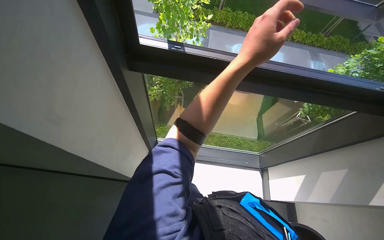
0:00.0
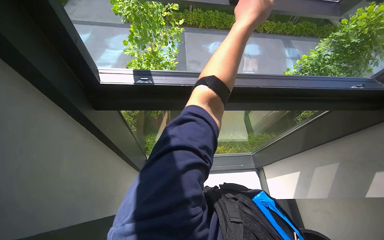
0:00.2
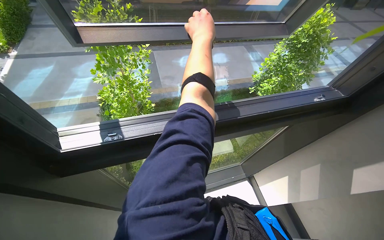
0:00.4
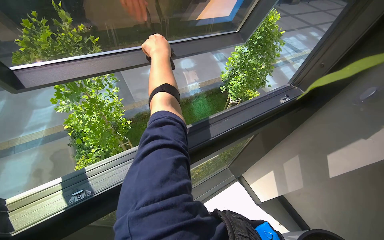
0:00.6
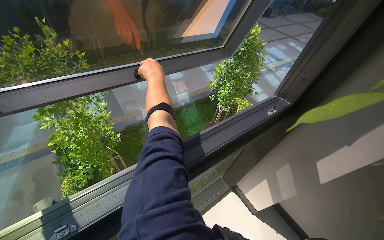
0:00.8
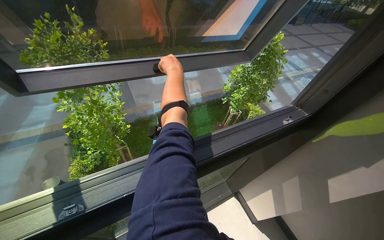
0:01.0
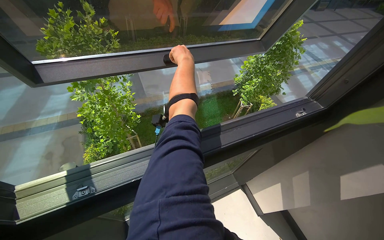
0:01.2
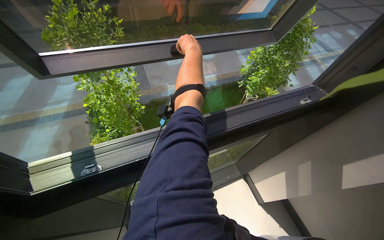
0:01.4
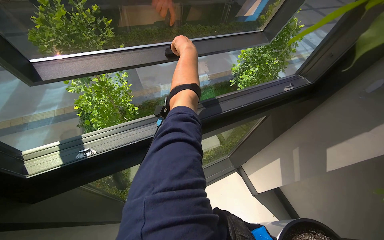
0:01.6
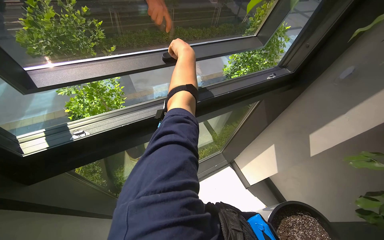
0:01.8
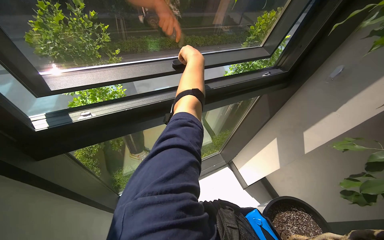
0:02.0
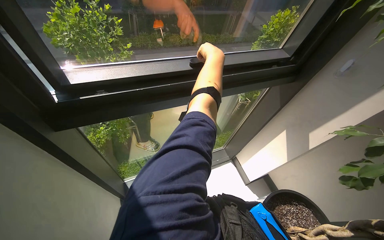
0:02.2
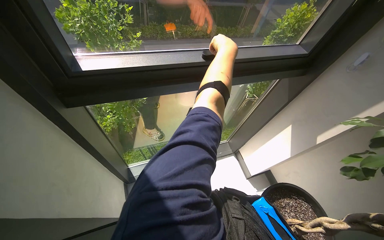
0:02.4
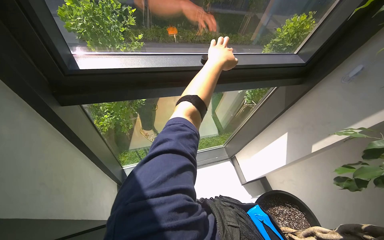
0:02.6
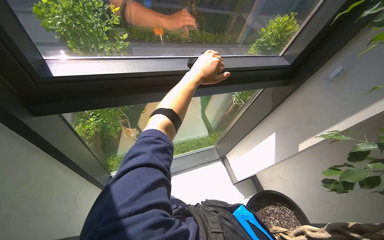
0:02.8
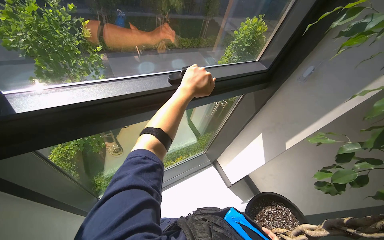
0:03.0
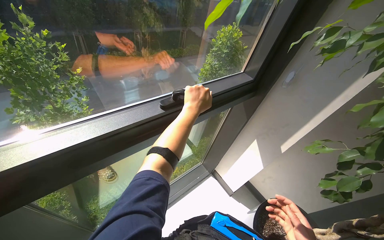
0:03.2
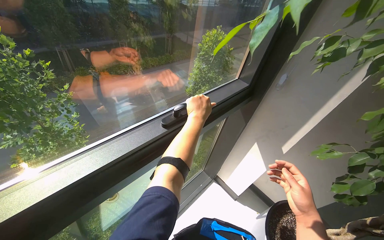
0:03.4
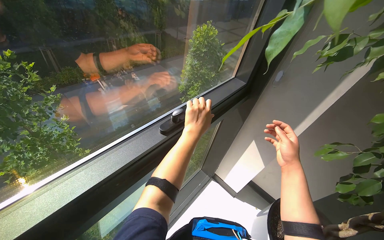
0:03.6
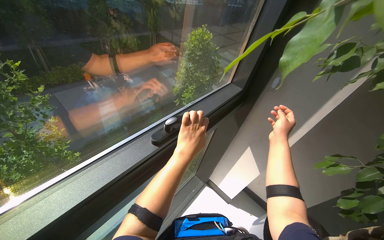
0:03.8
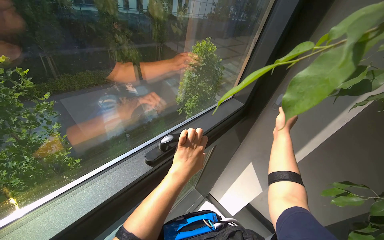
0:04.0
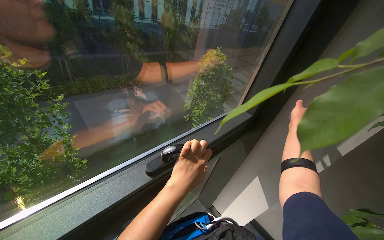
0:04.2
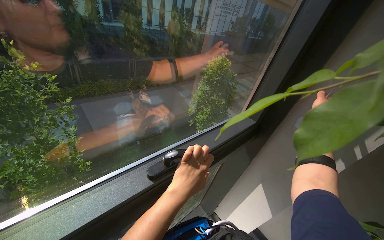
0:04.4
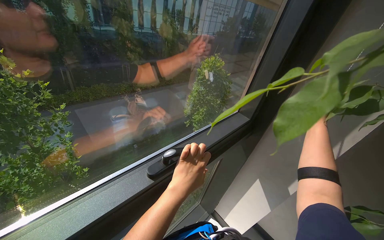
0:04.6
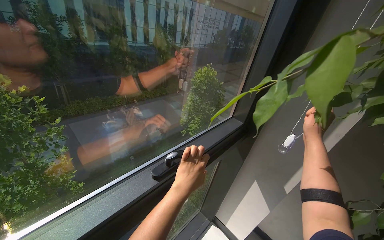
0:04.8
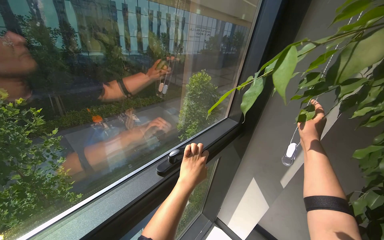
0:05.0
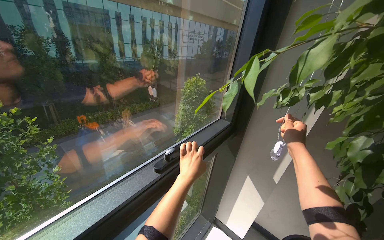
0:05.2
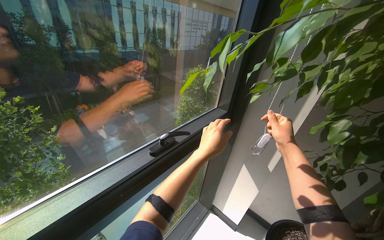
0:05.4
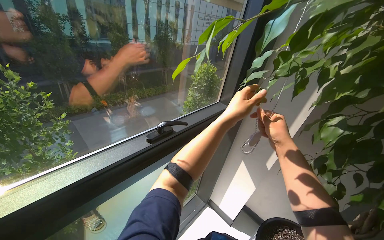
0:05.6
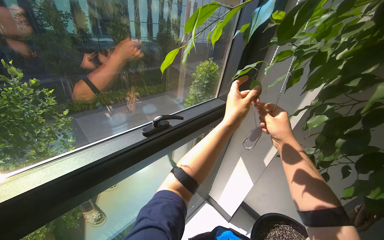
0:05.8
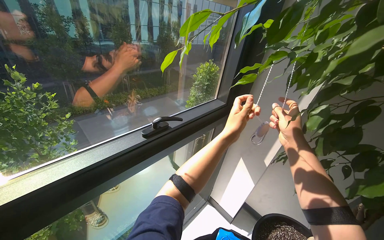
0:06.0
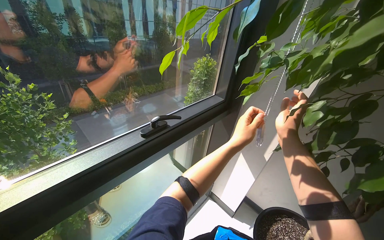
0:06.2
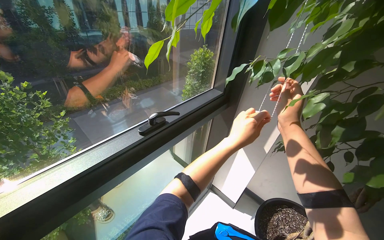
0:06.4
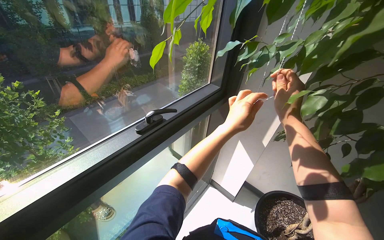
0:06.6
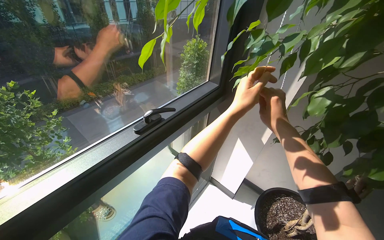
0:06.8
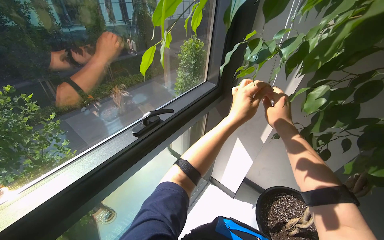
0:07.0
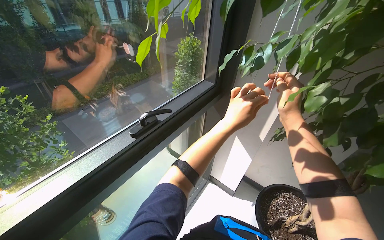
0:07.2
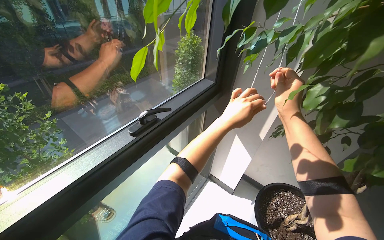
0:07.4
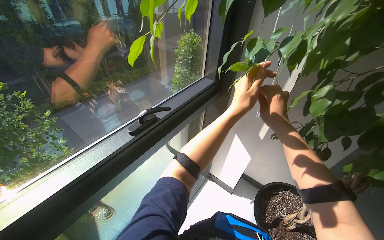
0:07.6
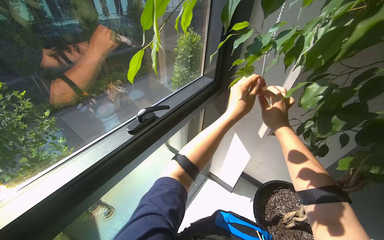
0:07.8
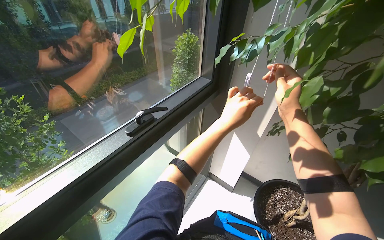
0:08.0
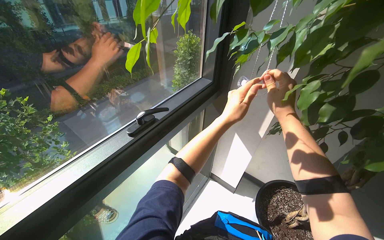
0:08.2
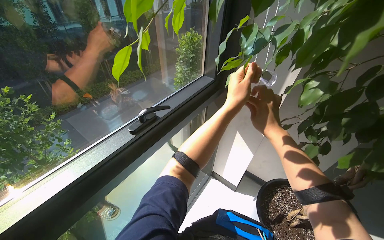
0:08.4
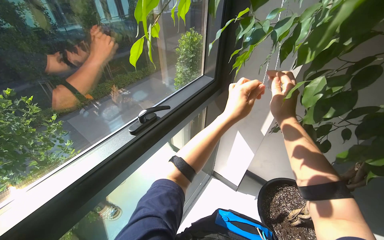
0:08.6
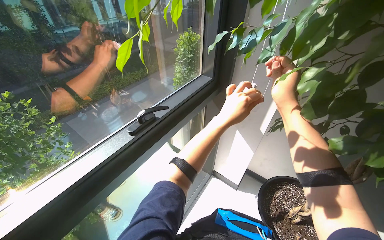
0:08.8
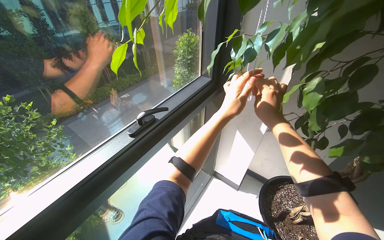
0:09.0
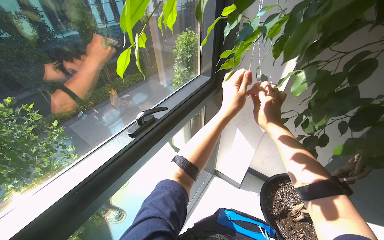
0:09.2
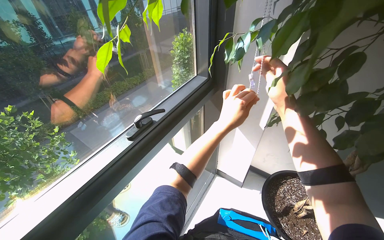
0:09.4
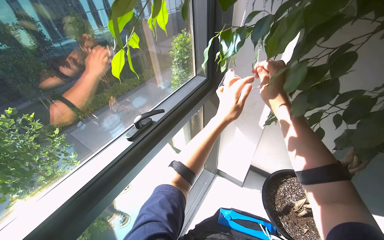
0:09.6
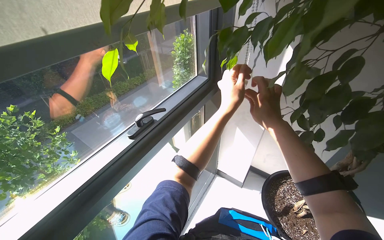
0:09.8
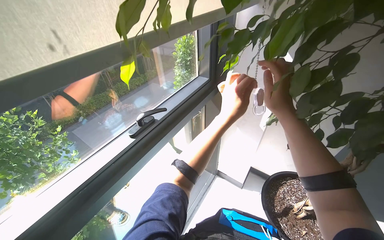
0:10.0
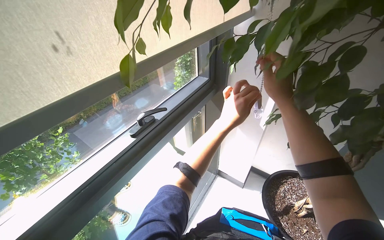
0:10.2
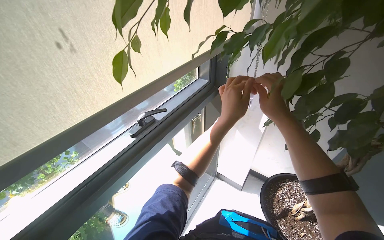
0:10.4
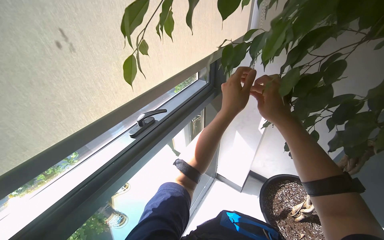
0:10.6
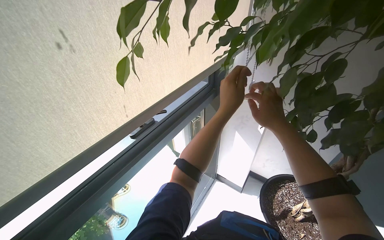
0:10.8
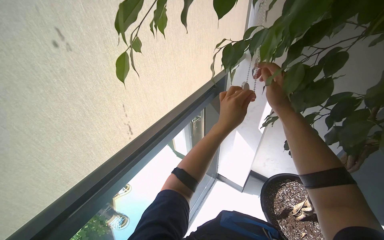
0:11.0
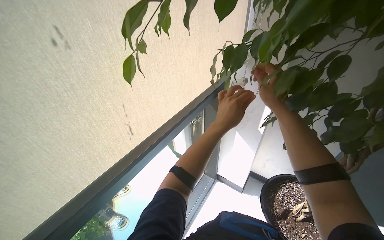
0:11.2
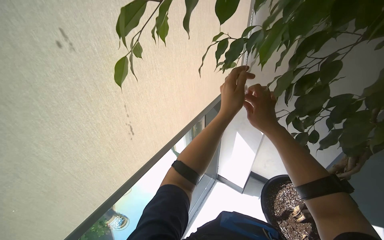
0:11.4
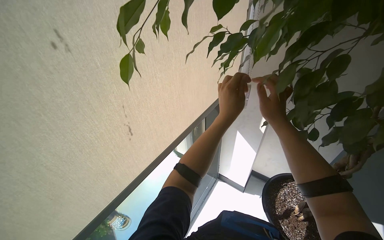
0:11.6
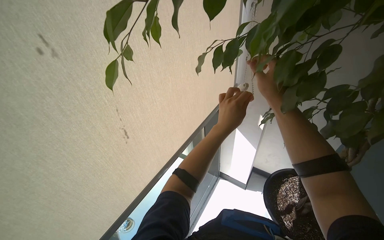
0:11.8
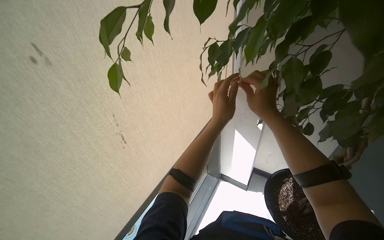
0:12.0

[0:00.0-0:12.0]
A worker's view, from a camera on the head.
Job: organizing items.
The whole recording: Adjusting window and blinds. The worker adjusts the window blinds and closes a window.
0:00.0 to 0:01.6: The head rotates approximately 30 degrees to the right.
0:01.6 to 0:03.0: The left hand travels down the picture and nearer to the camera by approximately 35 cm.
0:04.4 to 0:06.0: The left hand is displaced to the right by approximately 20 cm.
0:06.0 to 0:07.6: The right hand goes approximately 10 cm farther from the camera.
0:07.6 to 0:09.0: The right hand goes nearer and farther, approximately 10 cm each way, reversing 3 times.
0:09.0 to 0:12.0: The hands make small movements and keep their place.

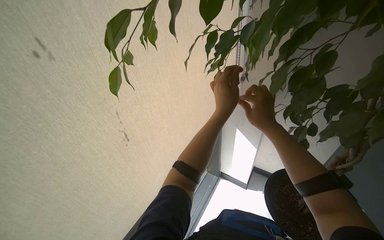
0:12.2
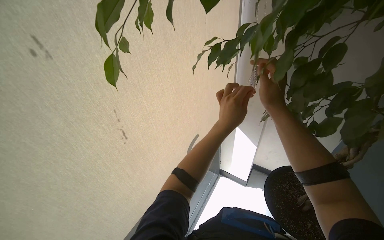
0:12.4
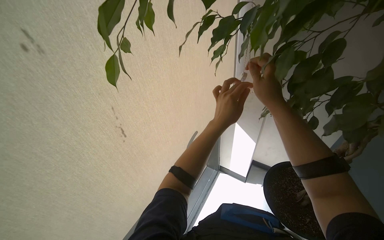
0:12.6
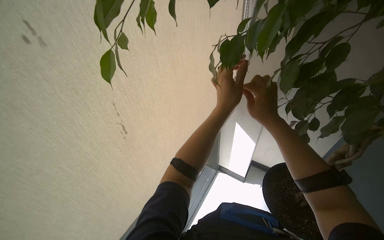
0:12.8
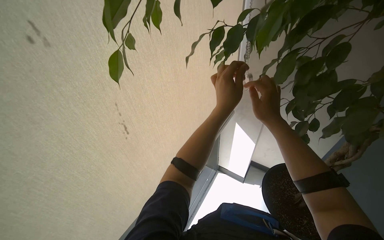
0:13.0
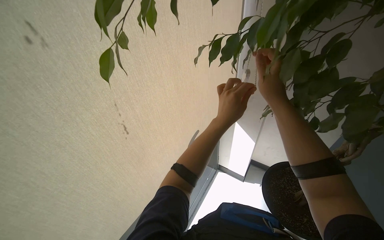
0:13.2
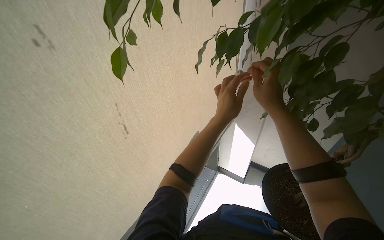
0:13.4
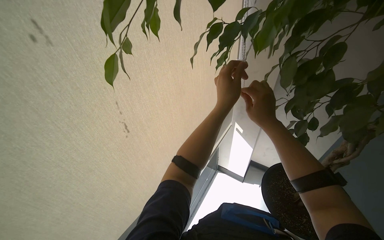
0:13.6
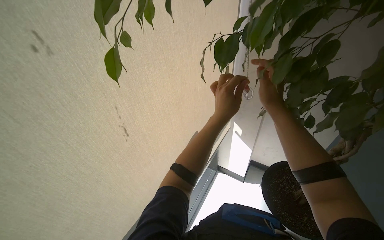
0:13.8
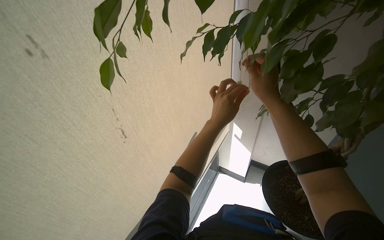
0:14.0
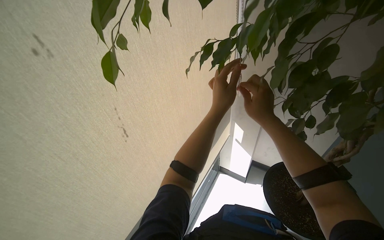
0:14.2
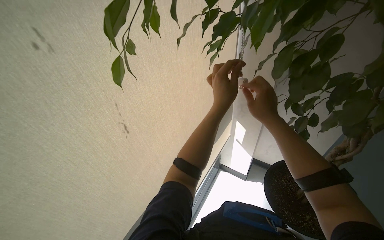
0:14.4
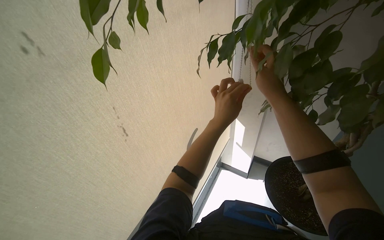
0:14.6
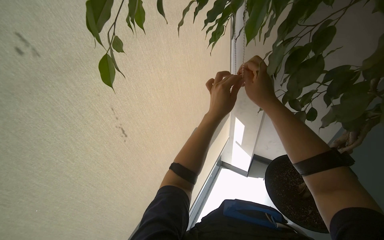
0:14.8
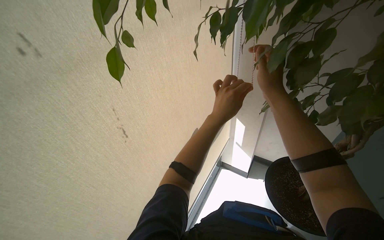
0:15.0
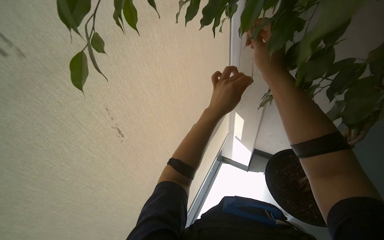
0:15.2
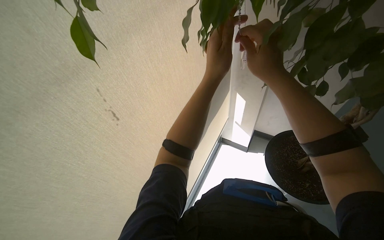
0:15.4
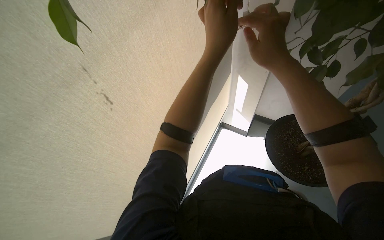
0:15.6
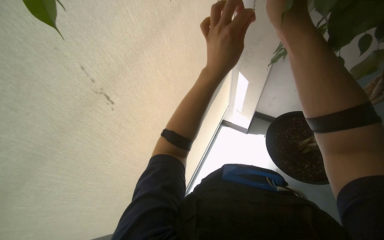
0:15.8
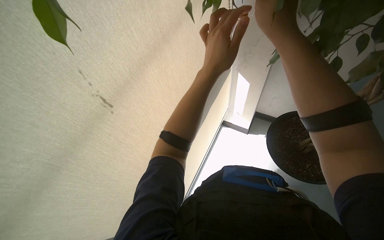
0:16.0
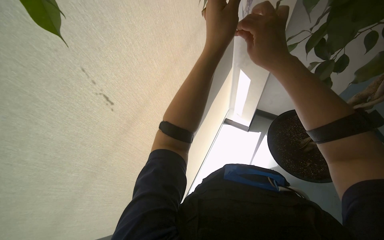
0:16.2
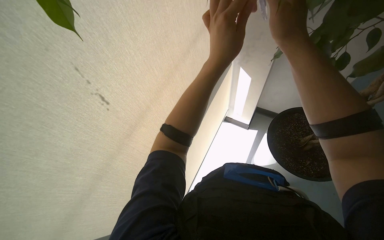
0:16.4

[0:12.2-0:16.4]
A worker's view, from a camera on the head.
Job: organizing items.
The whole recording: Adjusting window and blinds. The worker adjusts the window blinds and closes a window.
0:12.2 to 0:13.6: The hands make small movements and keep their place.
0:13.6 to 0:15.0: The right hand goes nearer and farther, roughly 10 cm each way, reversing 2 times.
0:15.0 to 0:16.4: The camera pitches downward, by about 15 degrees.

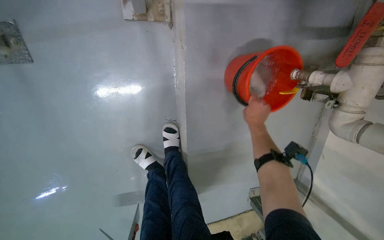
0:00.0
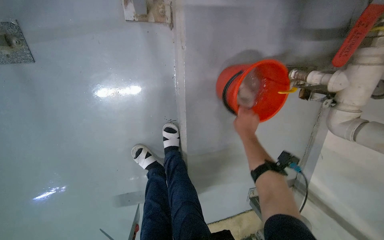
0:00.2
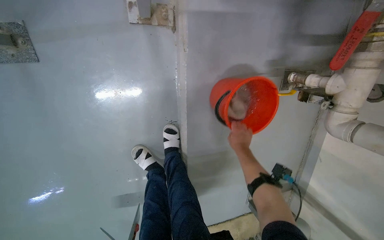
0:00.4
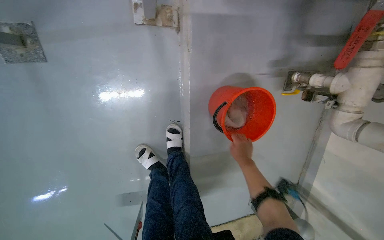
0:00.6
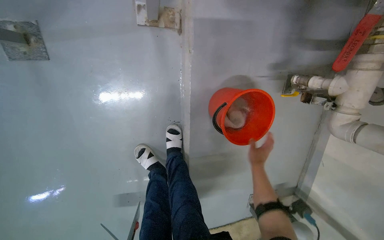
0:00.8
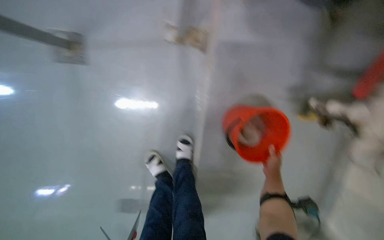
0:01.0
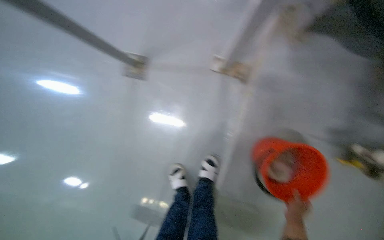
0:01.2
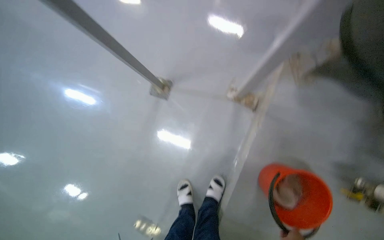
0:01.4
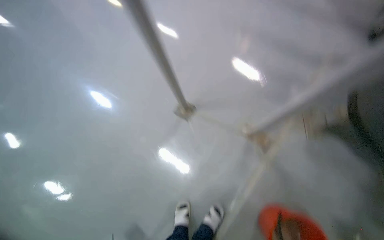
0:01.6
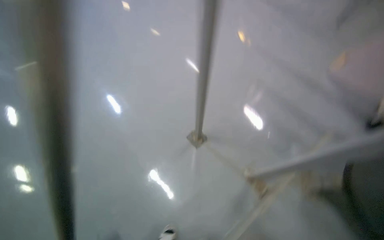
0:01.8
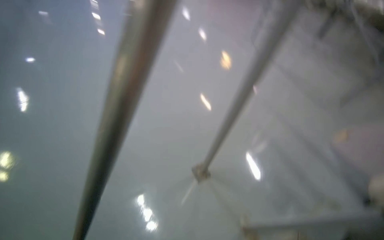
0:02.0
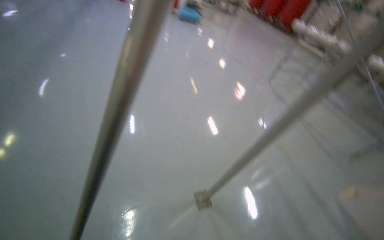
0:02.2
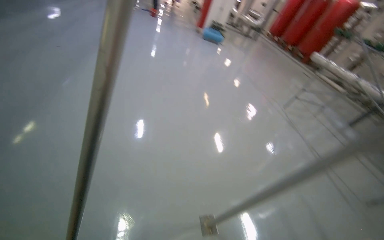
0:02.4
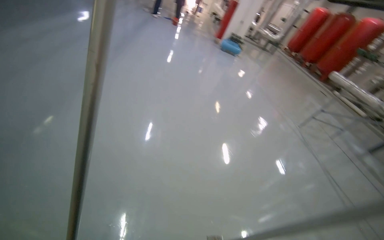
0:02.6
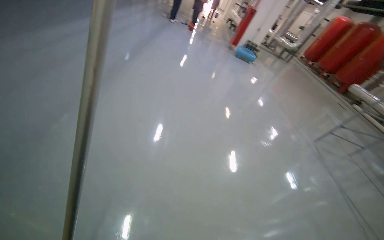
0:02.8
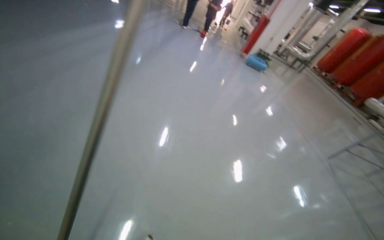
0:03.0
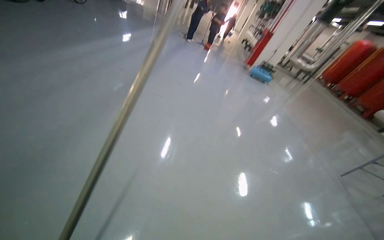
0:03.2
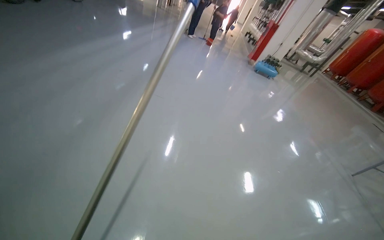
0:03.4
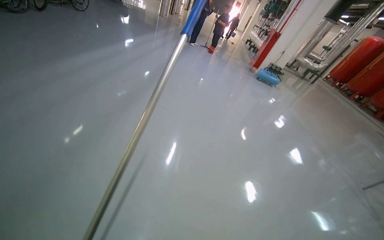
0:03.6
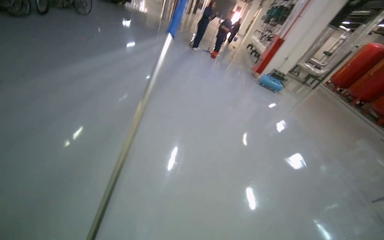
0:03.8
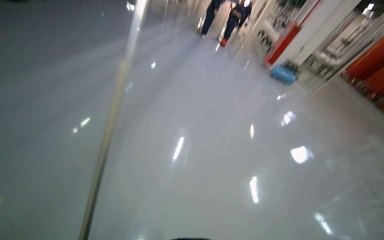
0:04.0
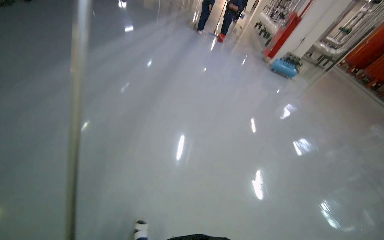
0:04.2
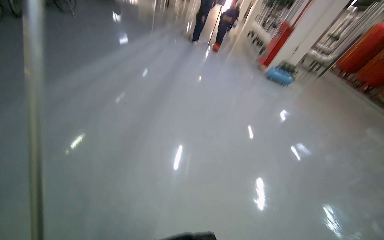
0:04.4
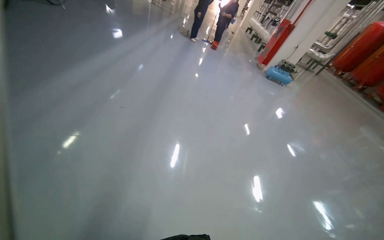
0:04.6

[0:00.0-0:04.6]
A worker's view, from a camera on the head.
Job: wiping surfaces.
The whole recording: Filling bucket and wiping window frames. The worker fills the bucket with water, carries it to the work area, and wipes the window frames.
0:00.0 to 0:01.6: The wearer looks about 45 degrees further to the left. The view tilts some 35 degrees upward.
0:01.6 to 0:03.0: The head travels approximately 90 cm. The head turns to the left by about 65 degrees. The camera pitches upward, by about 40 degrees.
0:03.0 to 0:04.6: The camera is carried roughly 1.5 m.
